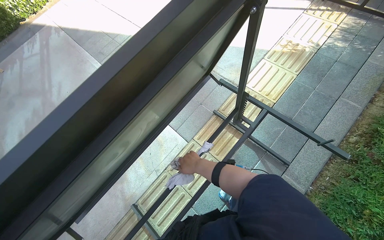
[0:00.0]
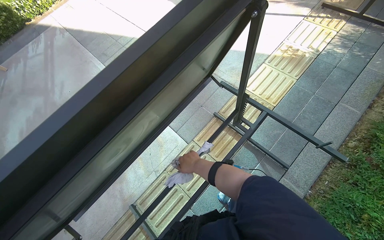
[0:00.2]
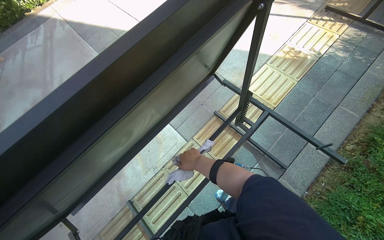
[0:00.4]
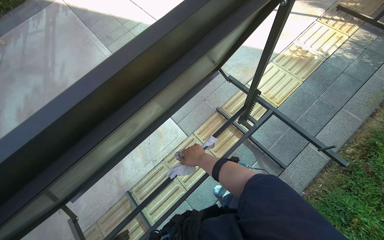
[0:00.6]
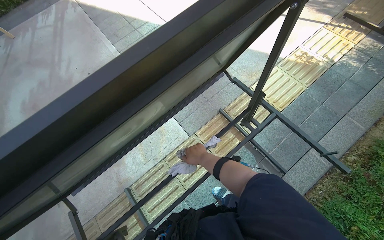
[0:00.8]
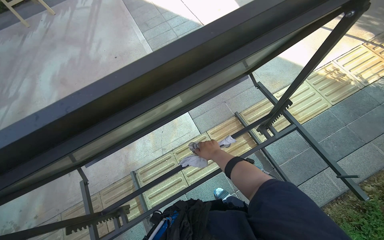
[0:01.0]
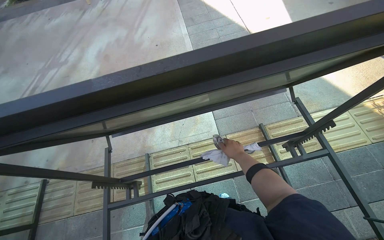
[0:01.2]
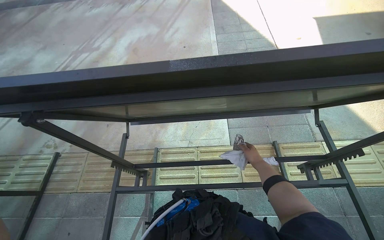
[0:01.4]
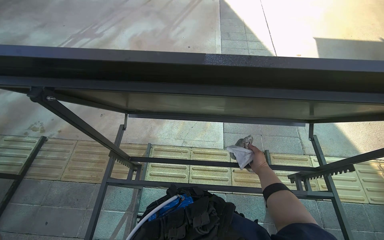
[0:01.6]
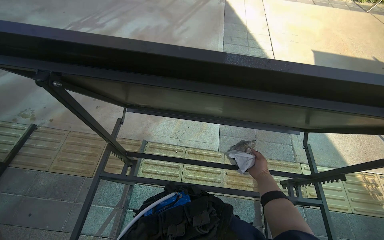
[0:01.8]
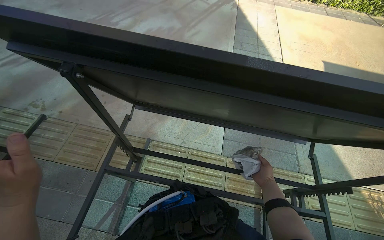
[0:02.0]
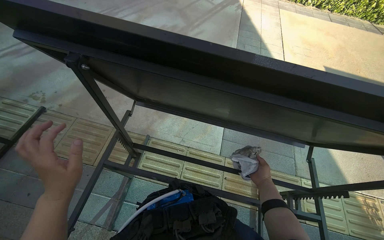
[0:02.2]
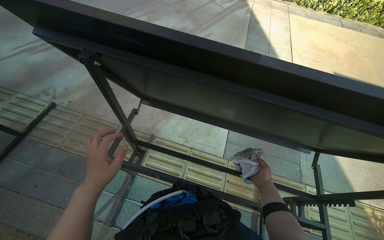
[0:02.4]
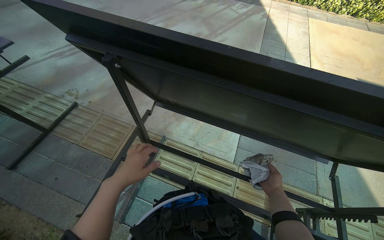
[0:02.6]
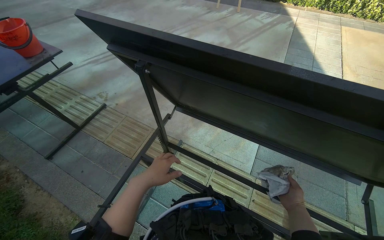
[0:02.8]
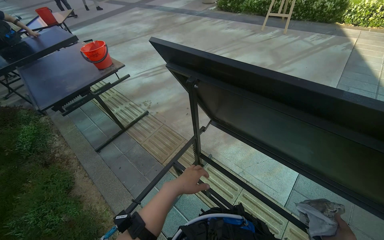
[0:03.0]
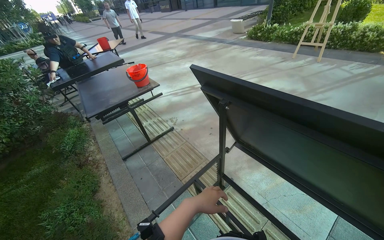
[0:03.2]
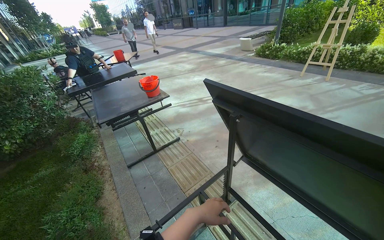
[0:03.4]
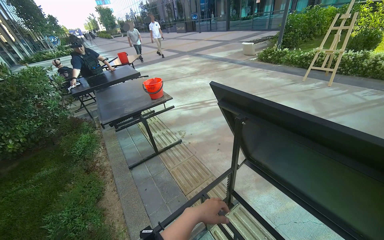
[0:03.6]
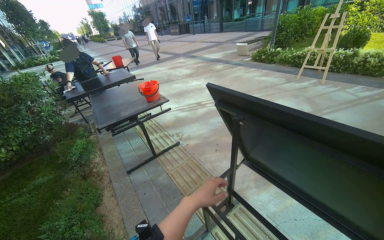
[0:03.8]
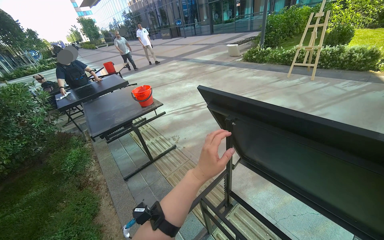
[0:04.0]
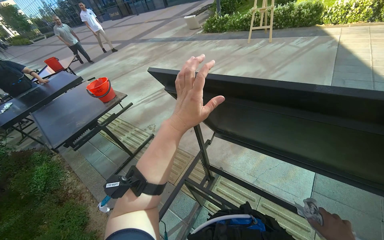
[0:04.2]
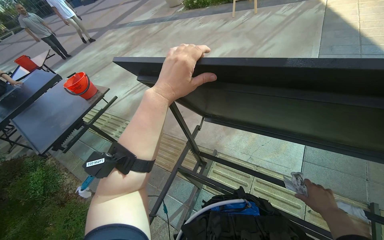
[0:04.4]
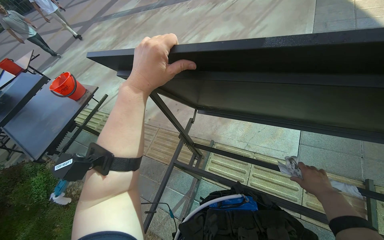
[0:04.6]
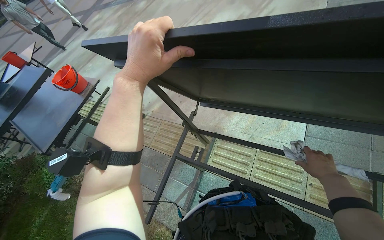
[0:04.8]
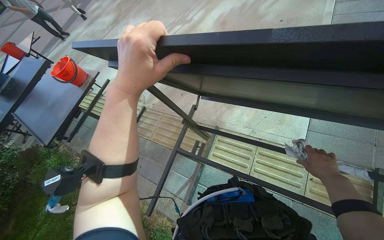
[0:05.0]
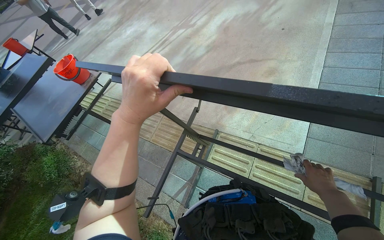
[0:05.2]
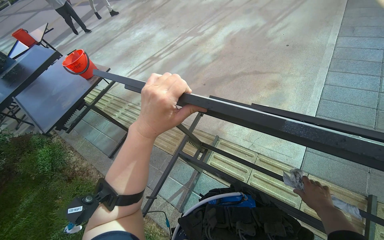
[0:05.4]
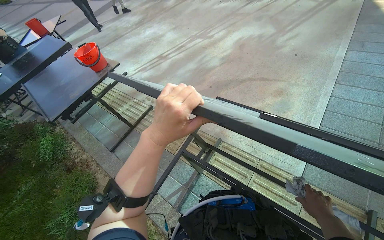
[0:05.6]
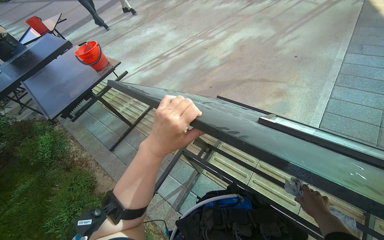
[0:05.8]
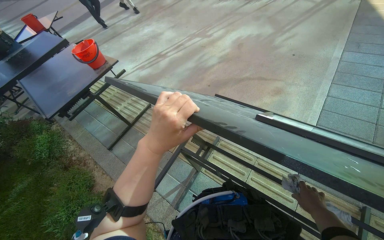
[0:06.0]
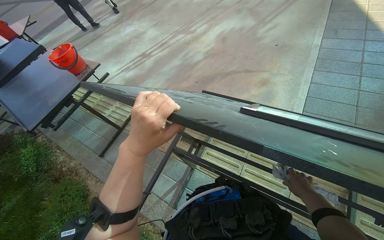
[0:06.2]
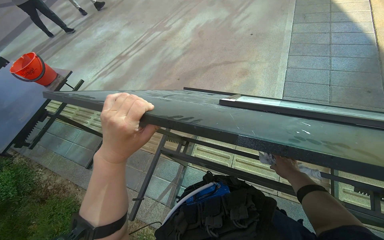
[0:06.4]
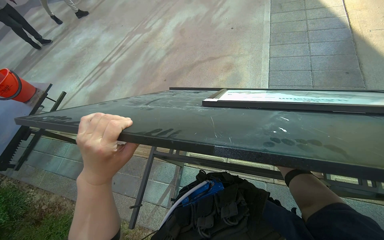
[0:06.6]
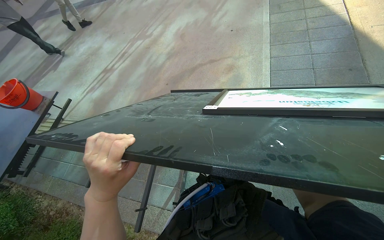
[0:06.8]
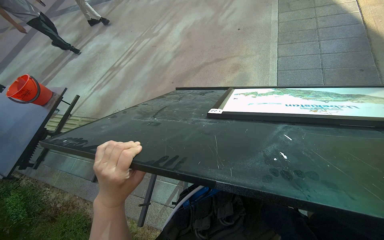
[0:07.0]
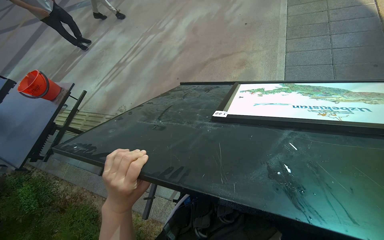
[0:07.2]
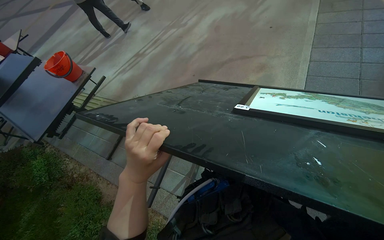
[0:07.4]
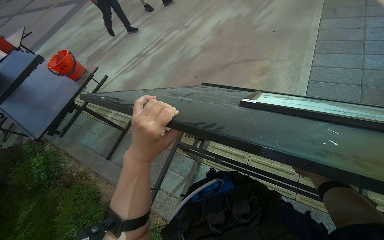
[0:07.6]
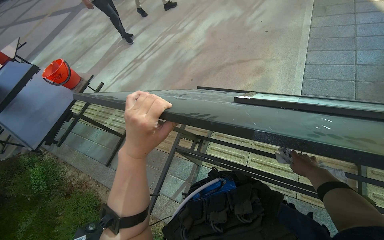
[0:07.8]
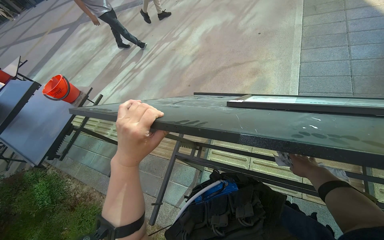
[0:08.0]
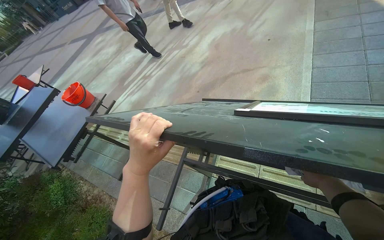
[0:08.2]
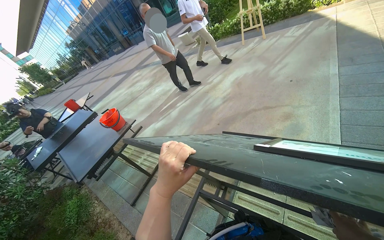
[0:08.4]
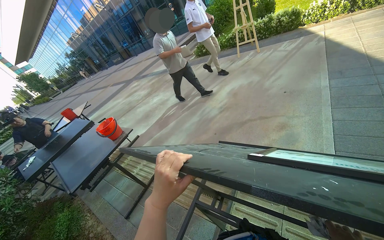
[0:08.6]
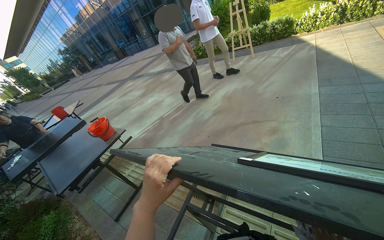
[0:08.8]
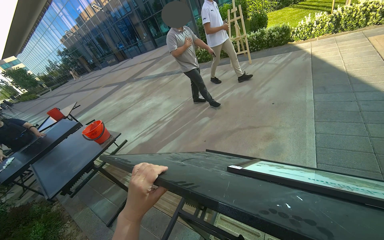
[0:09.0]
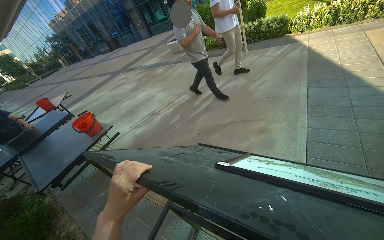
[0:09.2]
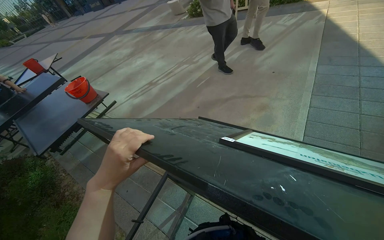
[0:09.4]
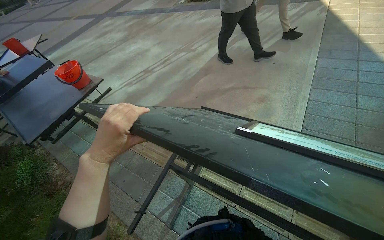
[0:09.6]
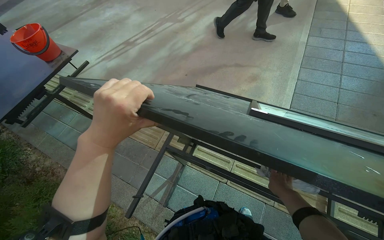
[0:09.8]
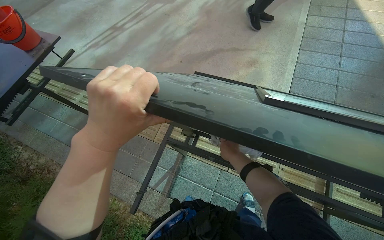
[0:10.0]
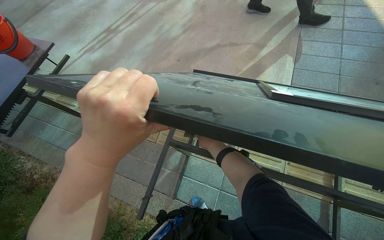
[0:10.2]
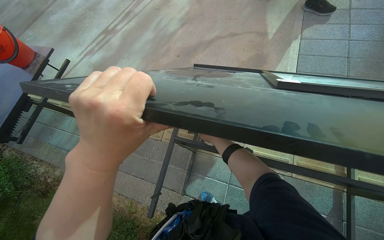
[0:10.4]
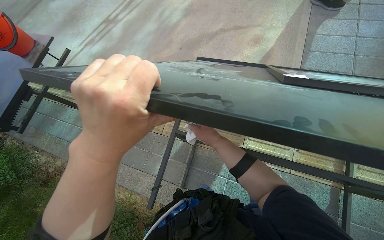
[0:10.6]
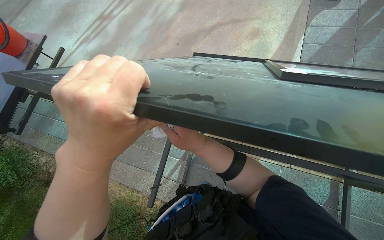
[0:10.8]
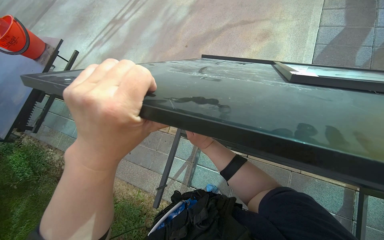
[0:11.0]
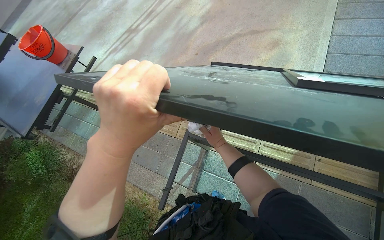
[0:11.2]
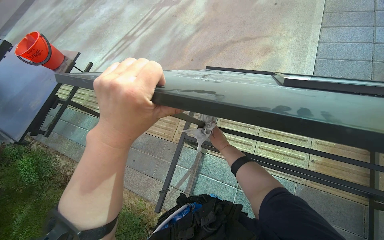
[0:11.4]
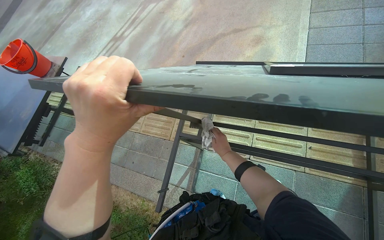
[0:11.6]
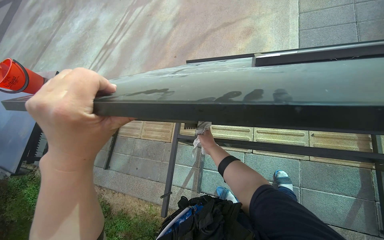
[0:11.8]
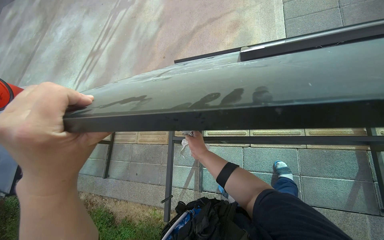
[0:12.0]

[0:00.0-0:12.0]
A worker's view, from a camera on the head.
Job: wiping surfaces.
The whole recording: Wiping table structure. The worker wipes the metal structure of a black table with a white cloth.
0:00.0 to 0:01.6: The head rotates roughly 55 degrees to the left.
0:01.6 to 0:03.0: The head rotates some 35 degrees to the left.
0:04.4 to 0:06.0: The left hand is displaced down the picture by about 15 cm.
0:07.6 to 0:09.0: The camera pitches upward, by approximately 25 degrees.
0:09.0 to 0:10.4: The wearer looks about 30 degrees further downward.
0:10.4 to 0:12.0: The right hand travels nearer to the camera and back again, about 10 cm each way.

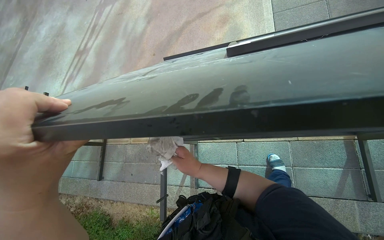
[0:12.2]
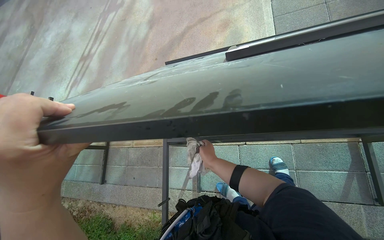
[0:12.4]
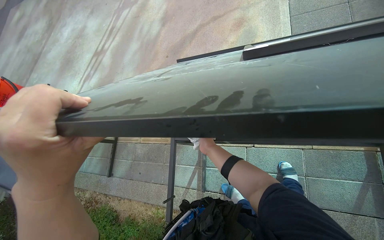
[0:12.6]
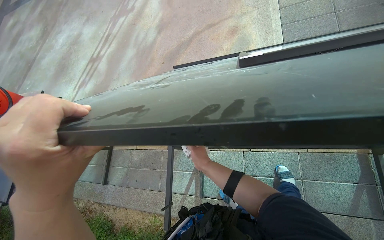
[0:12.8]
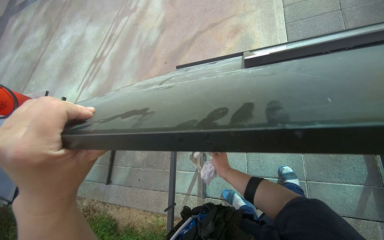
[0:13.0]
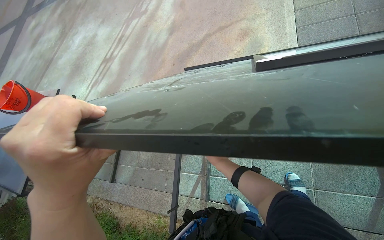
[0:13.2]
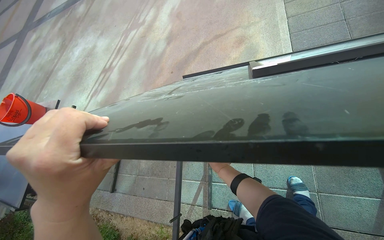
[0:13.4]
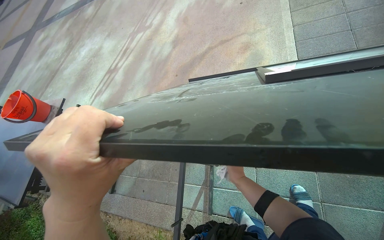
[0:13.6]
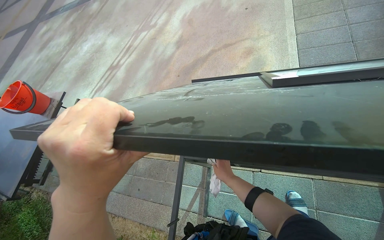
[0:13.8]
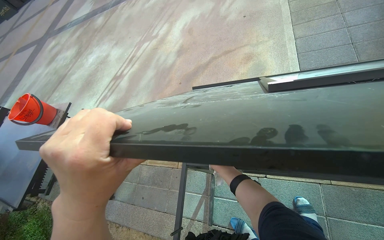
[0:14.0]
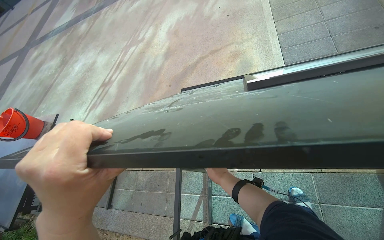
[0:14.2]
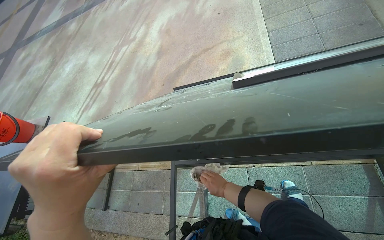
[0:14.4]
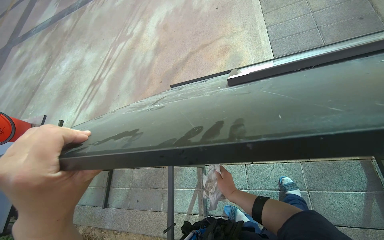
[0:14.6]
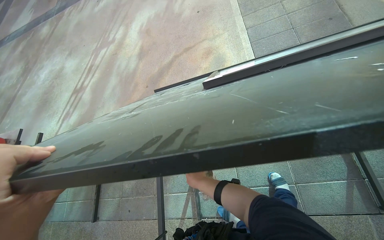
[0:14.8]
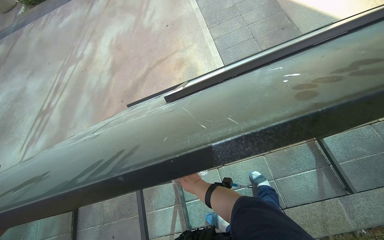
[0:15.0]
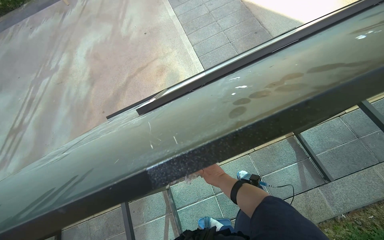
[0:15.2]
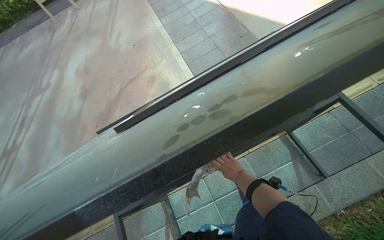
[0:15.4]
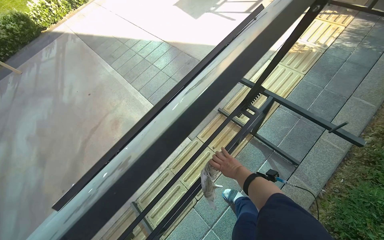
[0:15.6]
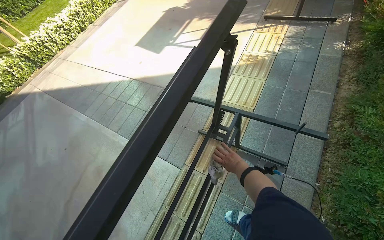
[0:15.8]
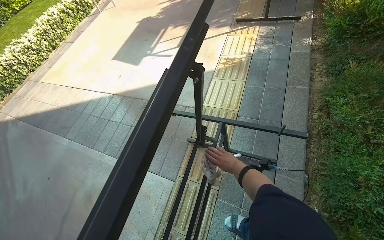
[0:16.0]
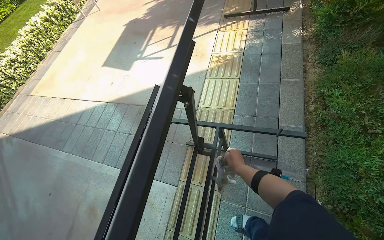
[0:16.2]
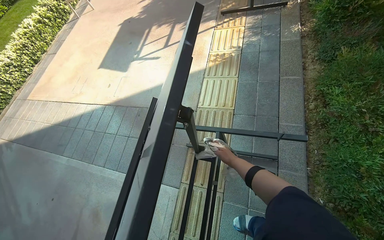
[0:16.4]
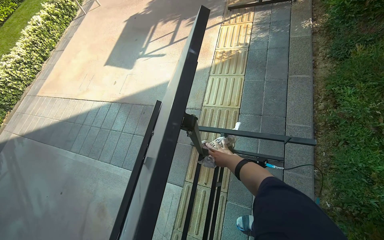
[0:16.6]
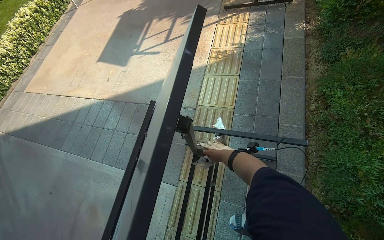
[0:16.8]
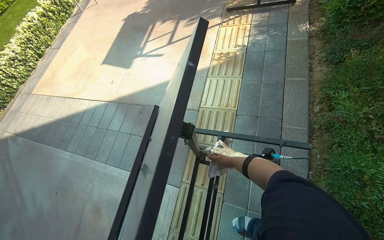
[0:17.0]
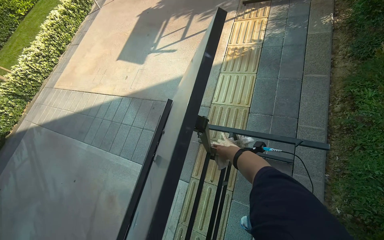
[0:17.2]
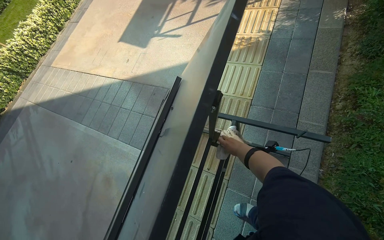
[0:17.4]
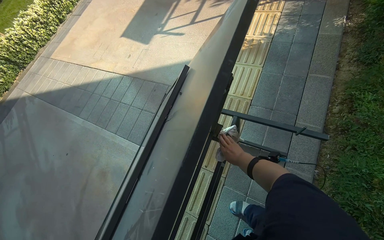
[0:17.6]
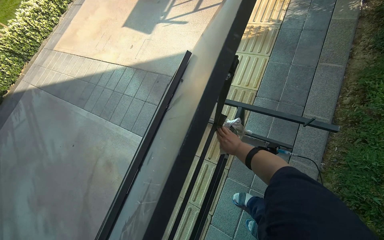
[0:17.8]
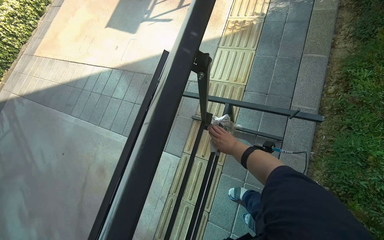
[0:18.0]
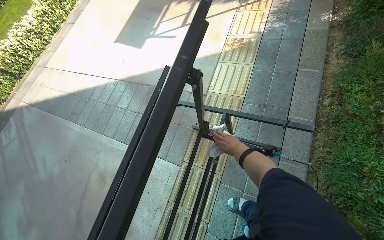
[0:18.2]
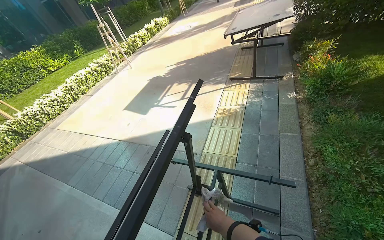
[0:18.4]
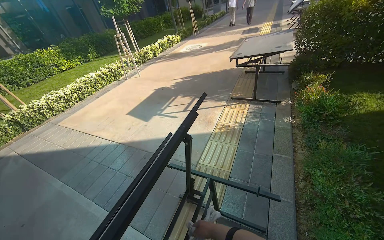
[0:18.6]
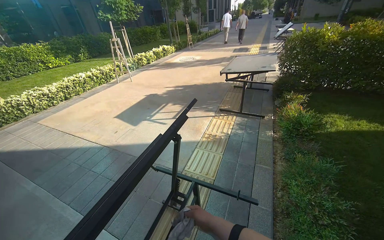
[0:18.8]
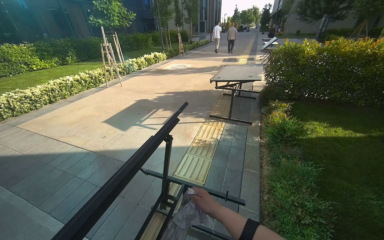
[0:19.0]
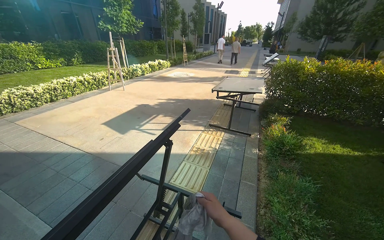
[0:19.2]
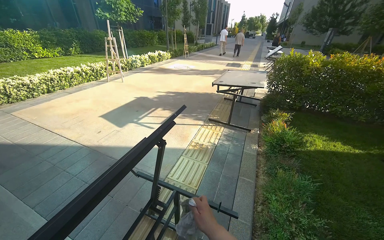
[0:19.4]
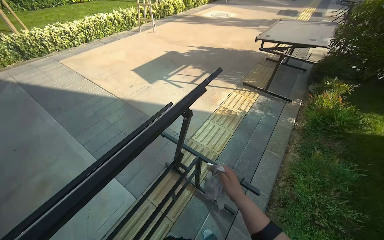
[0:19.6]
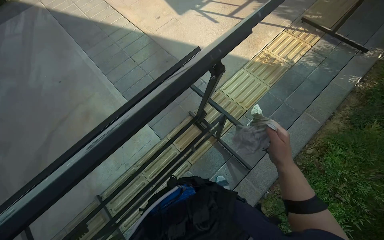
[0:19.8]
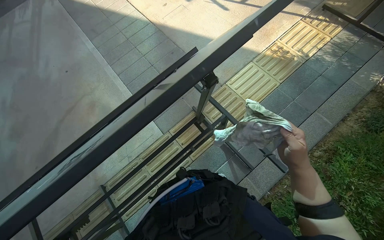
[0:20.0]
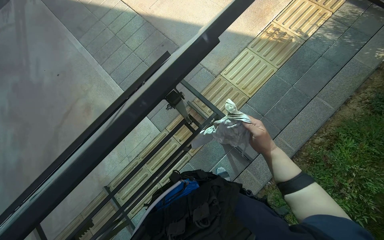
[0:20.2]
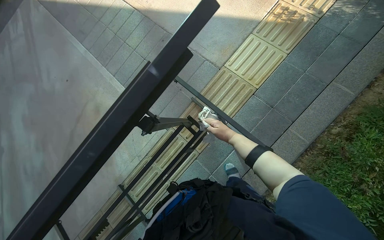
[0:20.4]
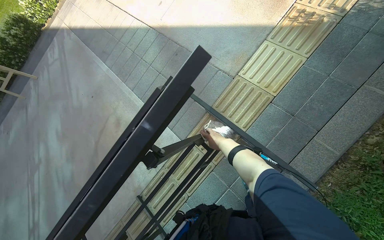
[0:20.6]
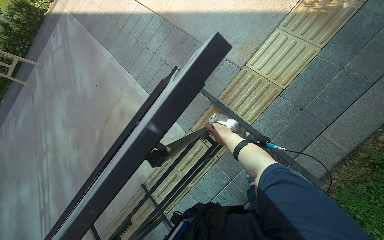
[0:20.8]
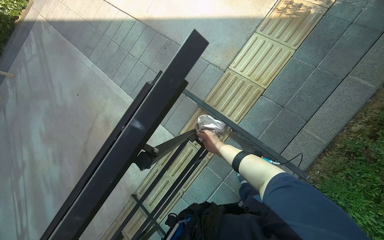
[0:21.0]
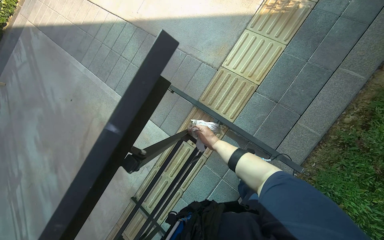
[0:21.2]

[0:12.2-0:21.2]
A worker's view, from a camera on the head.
Job: wiping surfaces.
The whole recording: Wiping table structure. The worker wipes the metal structure of a black table with a white cloth.
0:13.8 to 0:15.2: The wearer's head swings some 30 degrees to the right.
0:15.2 to 0:16.6: The head travels about 40 cm. The wearer looks some 55 degrees further to the right. The view tips upward by about 15 degrees.
0:18.2 to 0:19.8: The head rotates about 35 degrees to the left.
0:19.8 to 0:21.2: The right hand moves farther from the camera, approximately 30 cm.
